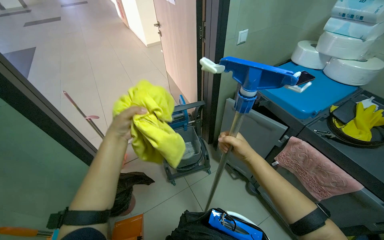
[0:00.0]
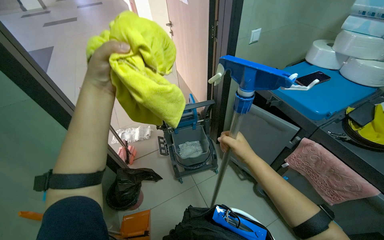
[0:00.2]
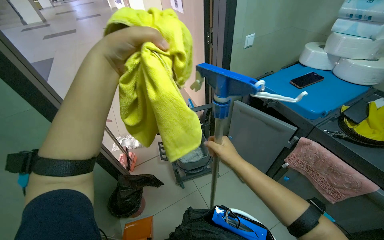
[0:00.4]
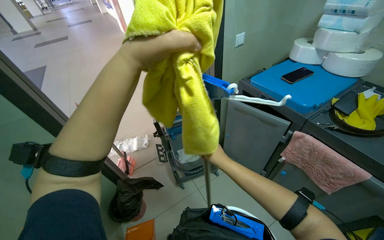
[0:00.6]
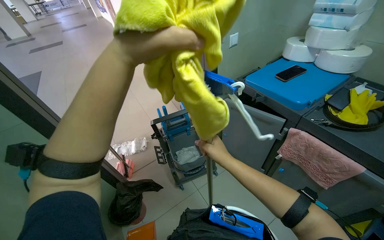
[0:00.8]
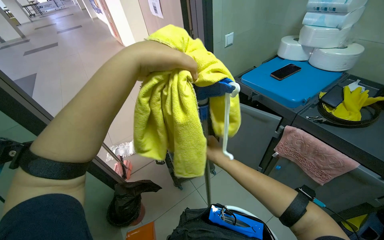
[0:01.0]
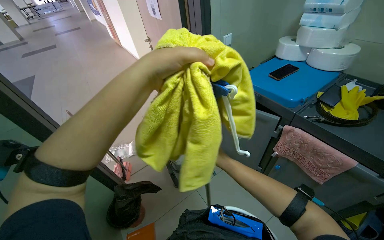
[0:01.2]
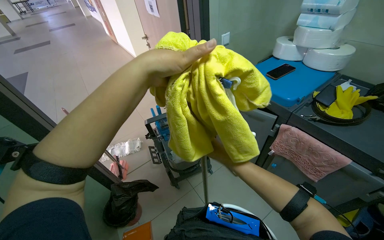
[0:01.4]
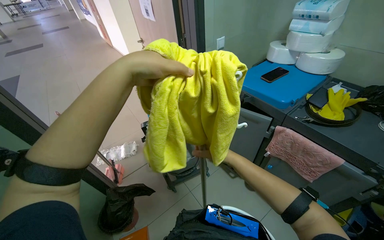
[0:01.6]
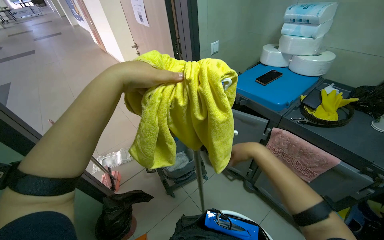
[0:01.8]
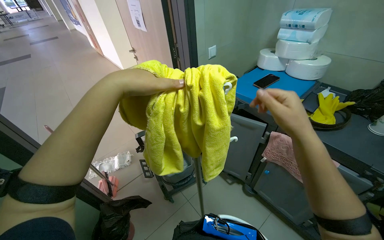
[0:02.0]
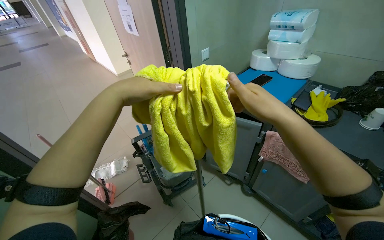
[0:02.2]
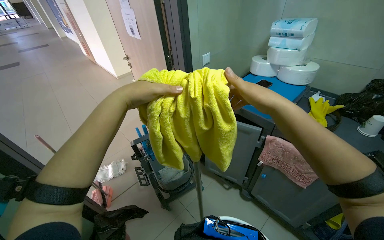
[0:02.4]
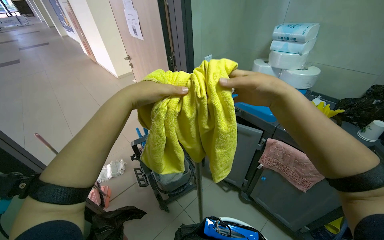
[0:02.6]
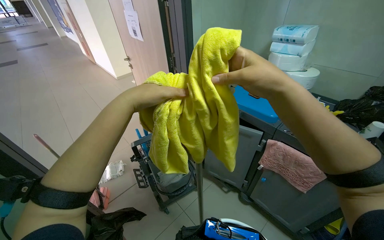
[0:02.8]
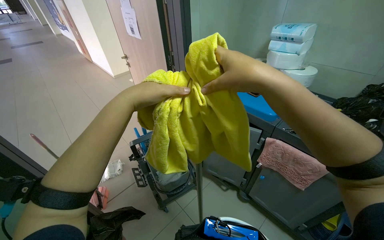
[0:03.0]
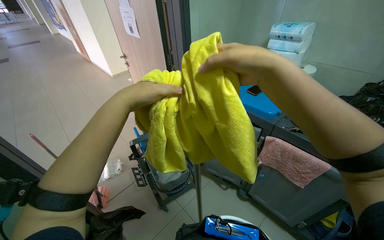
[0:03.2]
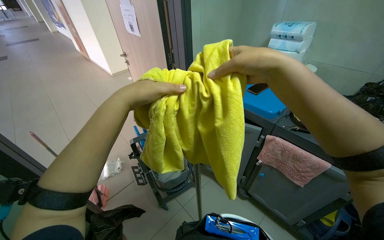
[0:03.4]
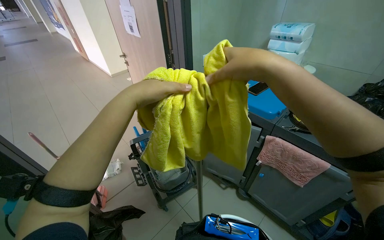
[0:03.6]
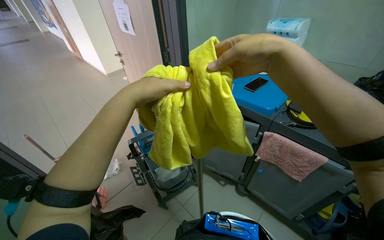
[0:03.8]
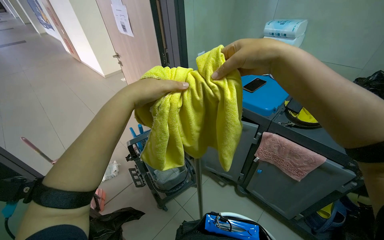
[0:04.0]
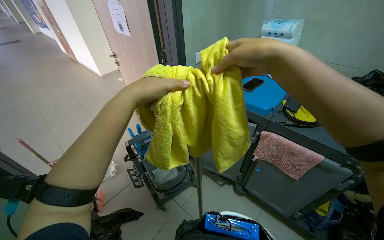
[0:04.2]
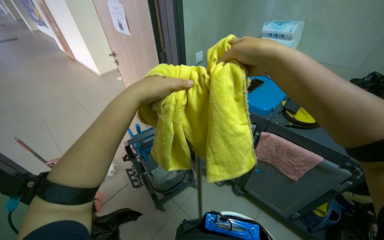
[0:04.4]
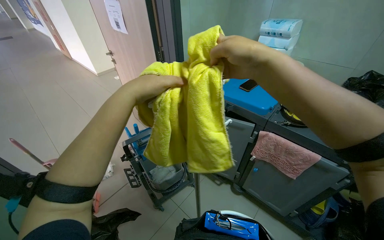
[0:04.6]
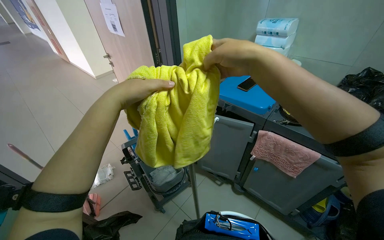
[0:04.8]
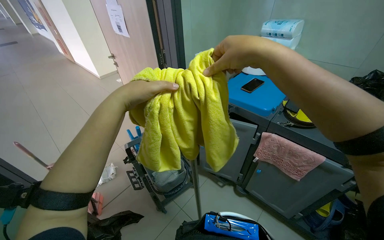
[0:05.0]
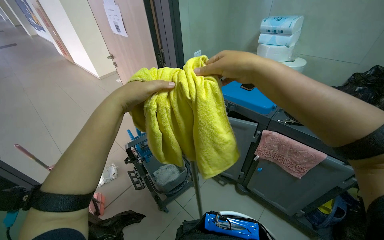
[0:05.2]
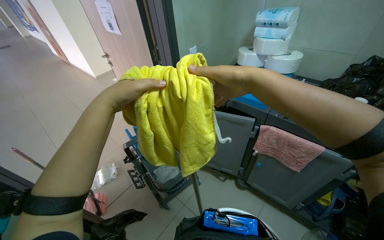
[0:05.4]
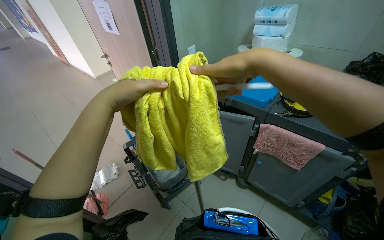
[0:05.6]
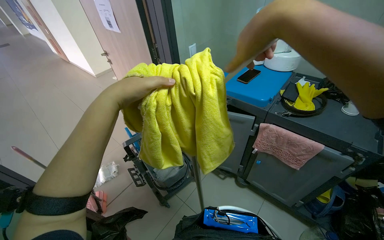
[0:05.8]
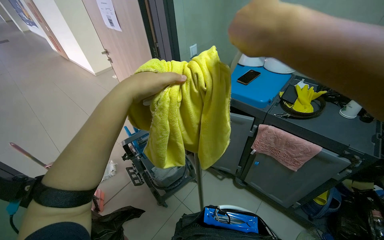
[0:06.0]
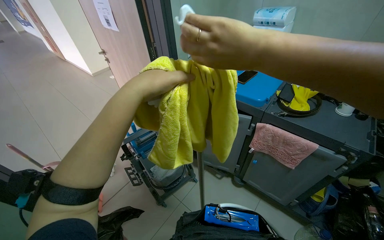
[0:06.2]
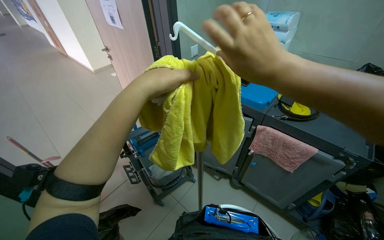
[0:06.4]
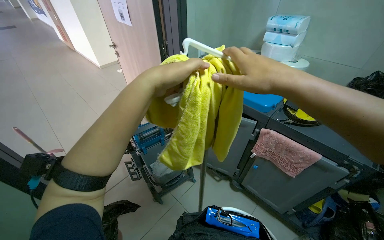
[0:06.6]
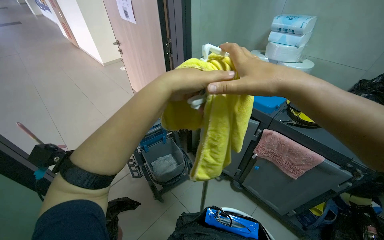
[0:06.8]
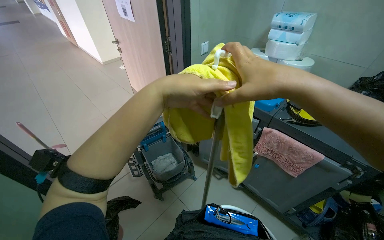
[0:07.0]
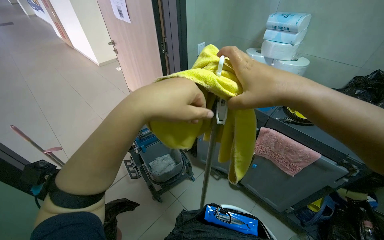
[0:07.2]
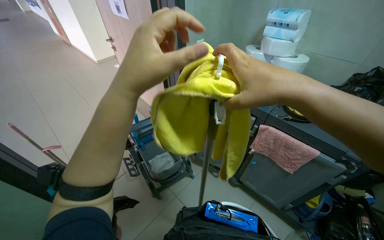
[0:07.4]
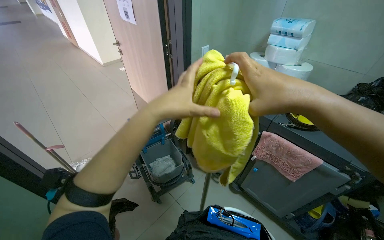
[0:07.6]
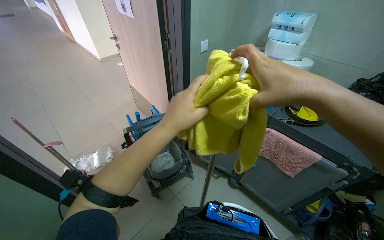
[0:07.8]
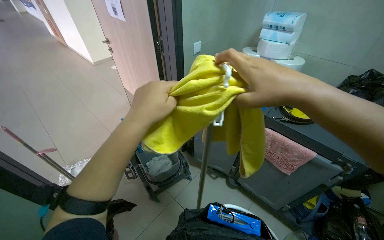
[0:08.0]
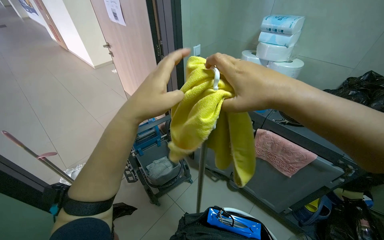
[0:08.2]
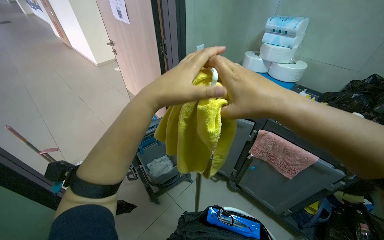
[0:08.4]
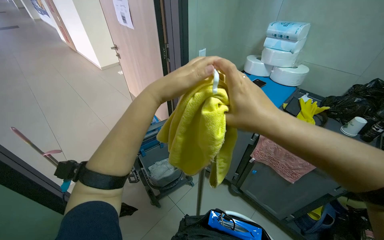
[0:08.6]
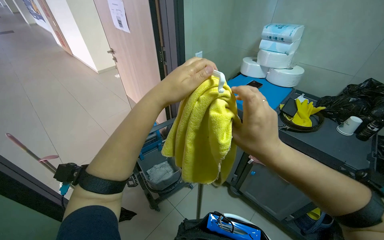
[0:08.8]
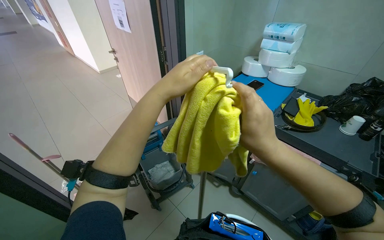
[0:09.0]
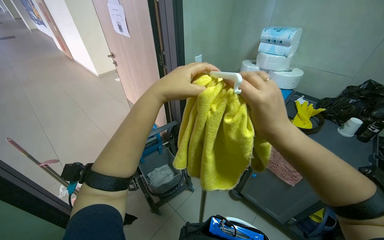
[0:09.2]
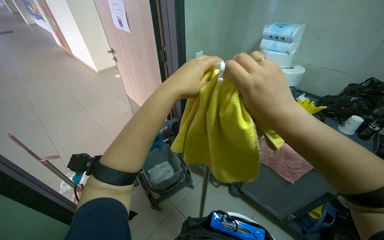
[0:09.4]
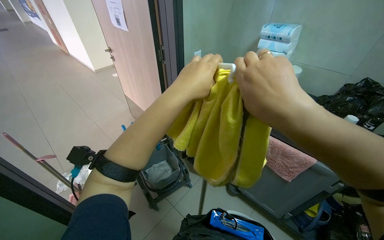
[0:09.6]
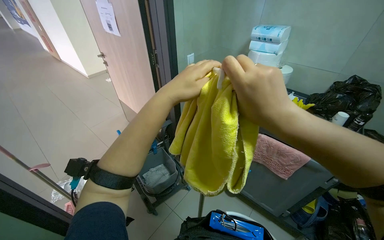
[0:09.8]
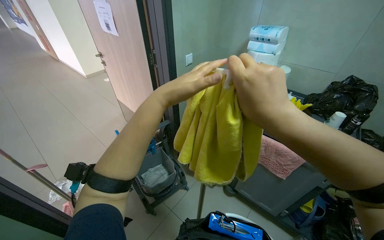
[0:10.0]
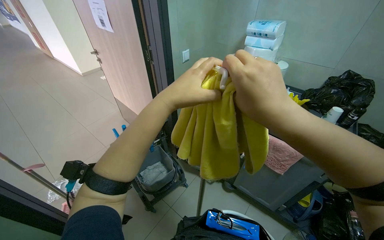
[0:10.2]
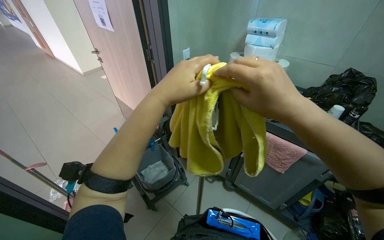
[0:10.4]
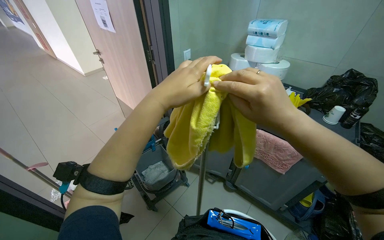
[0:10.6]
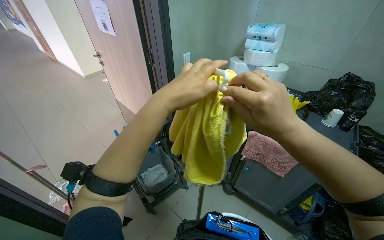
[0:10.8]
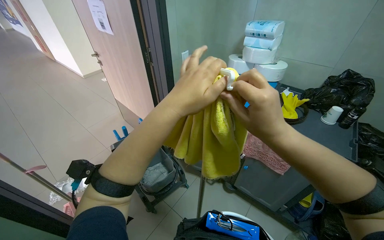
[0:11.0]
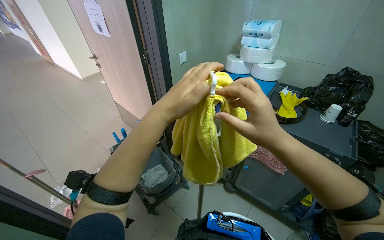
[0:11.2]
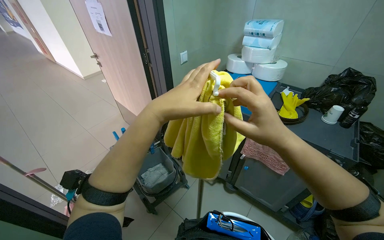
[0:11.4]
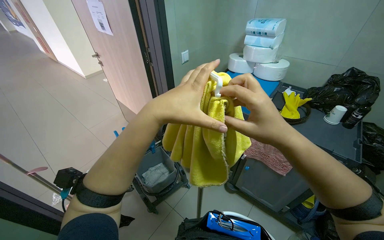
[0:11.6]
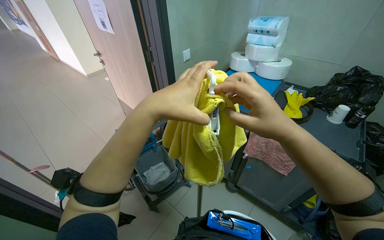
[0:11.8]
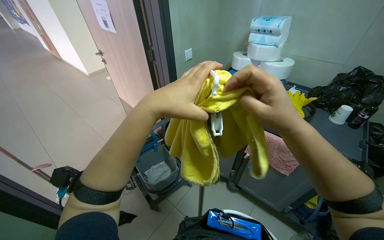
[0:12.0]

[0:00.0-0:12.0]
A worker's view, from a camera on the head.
Job: preparing cleaning supplies.
The whole recording: Preparing flat mop with cloth. The worker retrieves a yellow cloth, unfolds and inspects it, then attaches it to a mop handle.
0:00.0 to 0:01.6: The right hand goes roughly 10 cm farther from the camera, while the left hand is displaced nearer to the camera, up the picture and to the right by roughly 25 cm.
0:01.6 to 0:03.0: The right hand travels nearer to the camera and up the picture by some 40 cm.
0:03.0 to 0:04.4: The hands stay close to where they were, moving slightly.
0:04.4 to 0:06.0: The right hand is displaced nearer to the camera and down the picture by approximately 15 cm.
0:06.0 to 0:07.6: The right hand goes about 10 cm farther from the camera.
0:07.6 to 0:09.0: The right hand travels down the picture by some 10 cm.
0:10.4 to 0:12.0: The hands make small movements and keep their place.

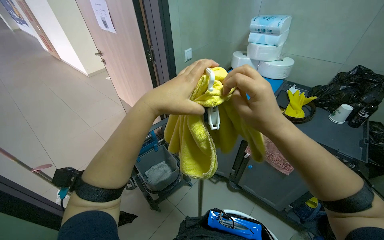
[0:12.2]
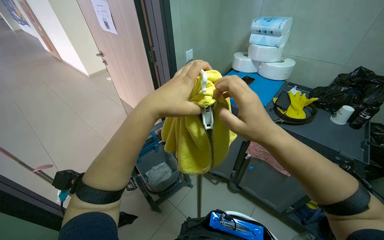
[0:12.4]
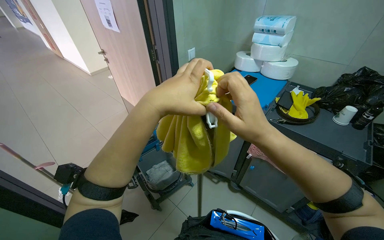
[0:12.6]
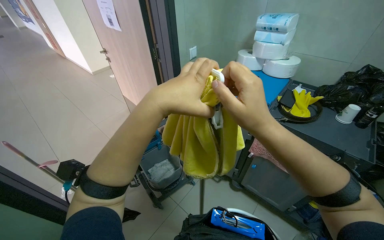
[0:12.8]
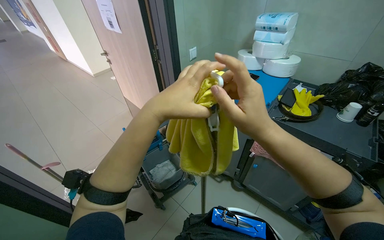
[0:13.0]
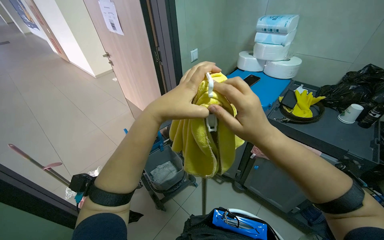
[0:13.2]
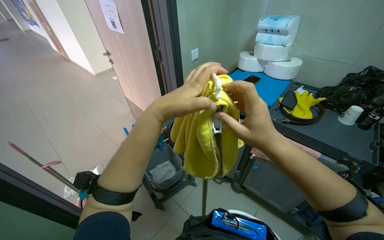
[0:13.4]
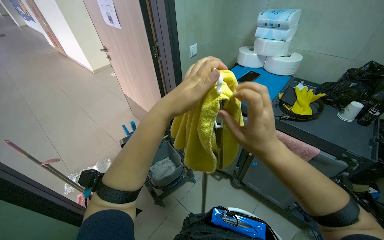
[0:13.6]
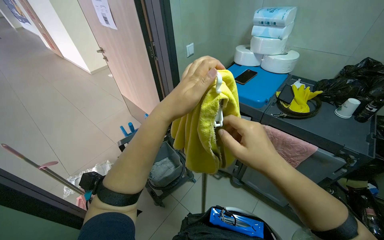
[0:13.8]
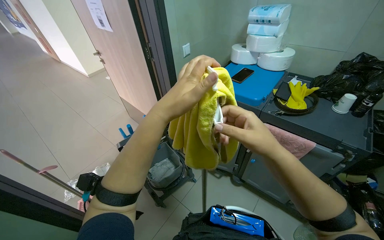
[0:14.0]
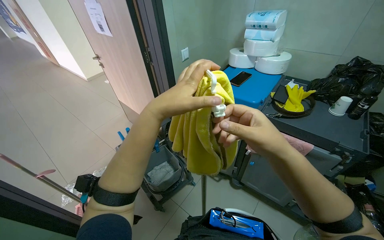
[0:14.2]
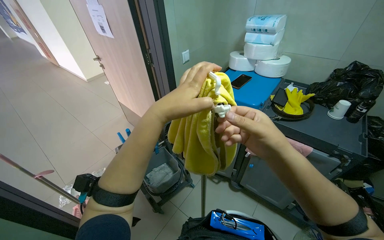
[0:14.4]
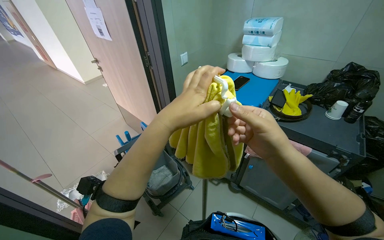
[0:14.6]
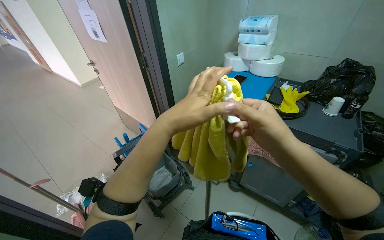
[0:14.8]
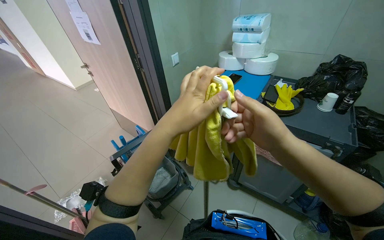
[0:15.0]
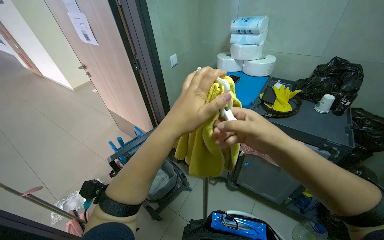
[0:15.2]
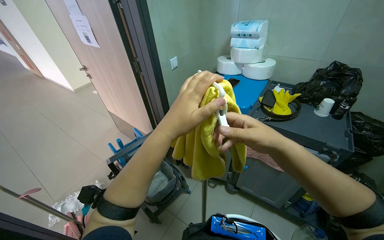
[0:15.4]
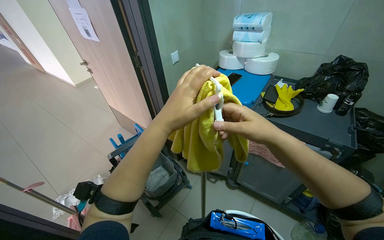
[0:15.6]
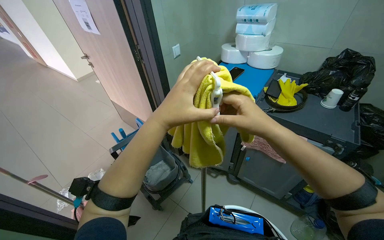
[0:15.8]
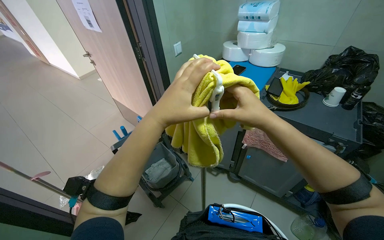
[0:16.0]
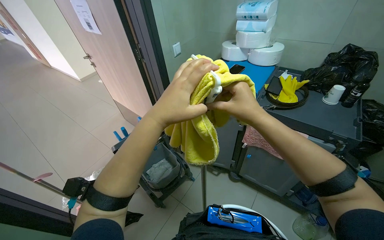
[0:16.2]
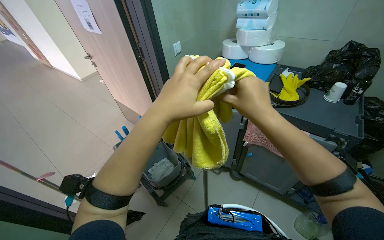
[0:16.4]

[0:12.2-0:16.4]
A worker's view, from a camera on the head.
Job: preparing cleaning supplies.
The whole recording: Preparing flat mop with cloth. The worker retrieves a yellow cloth, unfolds and inspects it, then attaches it to a mop handle.
0:12.2 to 0:16.4: The hands work in one place, with small movements.

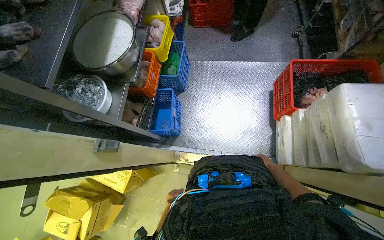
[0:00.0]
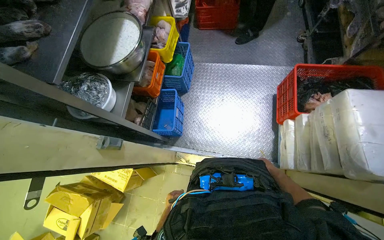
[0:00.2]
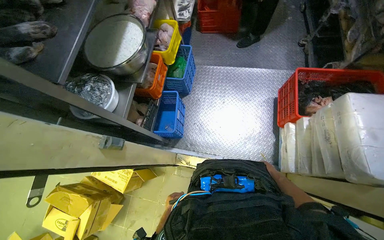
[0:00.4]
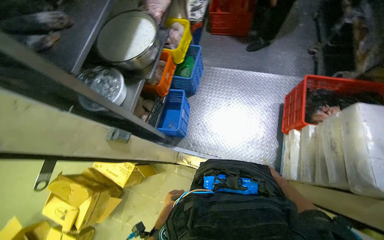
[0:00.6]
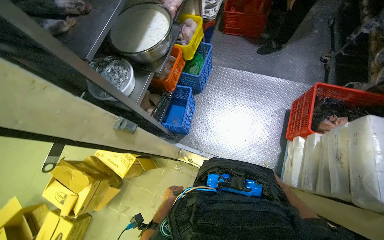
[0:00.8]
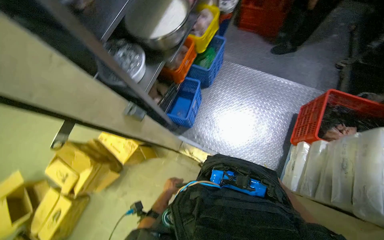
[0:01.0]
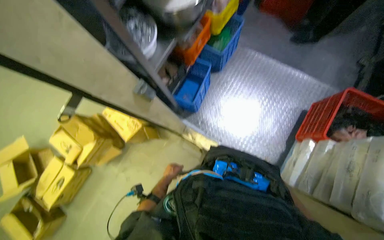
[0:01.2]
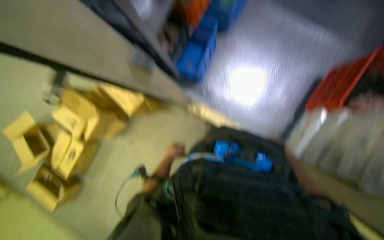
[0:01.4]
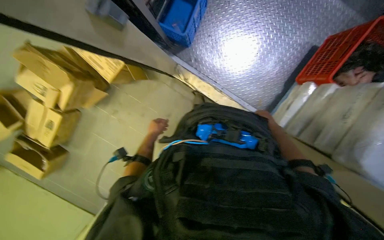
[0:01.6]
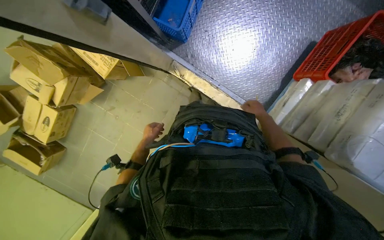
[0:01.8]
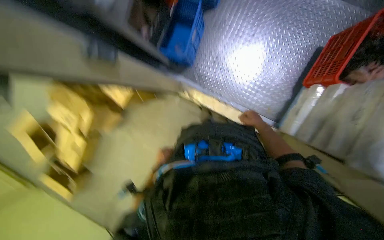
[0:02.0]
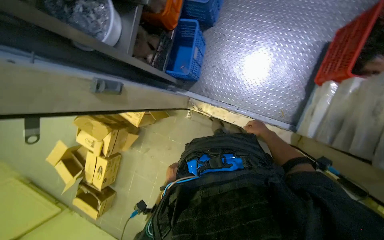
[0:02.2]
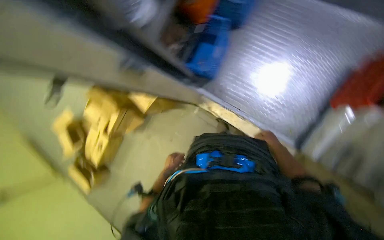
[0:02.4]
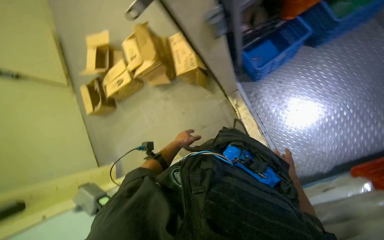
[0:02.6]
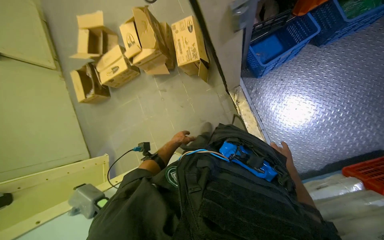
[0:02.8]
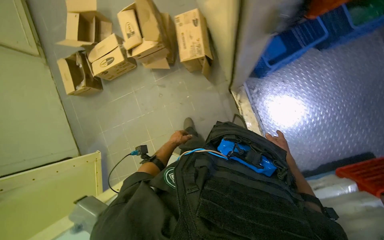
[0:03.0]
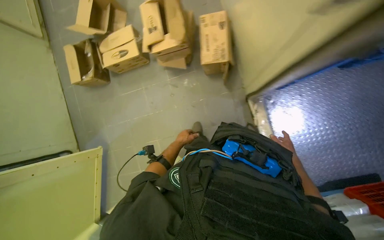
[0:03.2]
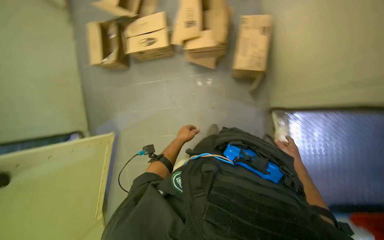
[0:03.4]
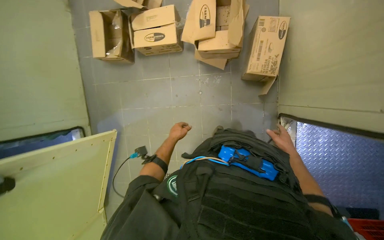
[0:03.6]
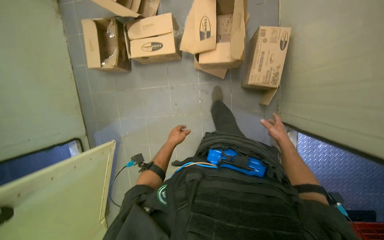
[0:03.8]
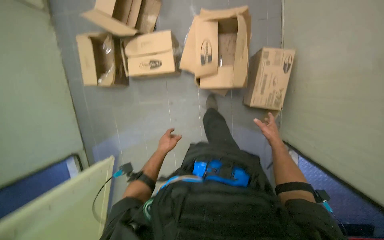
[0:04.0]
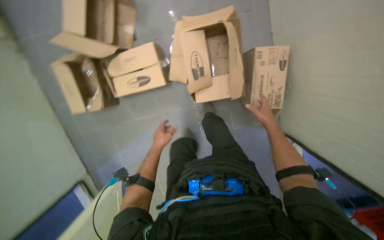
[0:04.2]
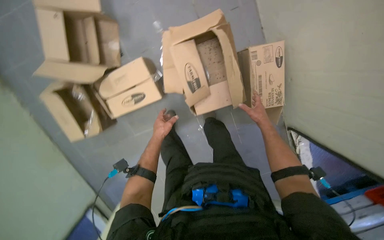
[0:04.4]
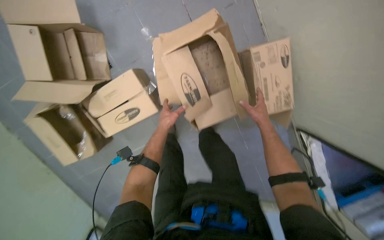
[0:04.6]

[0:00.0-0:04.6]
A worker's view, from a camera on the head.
Job: managing trash.
The whole recording: Processing cardboard boxes. The worker picks up, opens, and flattens cardboard boxes.
0:00.0 to 0:01.6: The view tilts roughly 30 degrees downward.
0:01.6 to 0:03.0: The wearer looks about 40 degrees further to the left.
0:03.0 to 0:04.6: The camera is carried some 1 m. The view tips downward by some 15 degrees.
